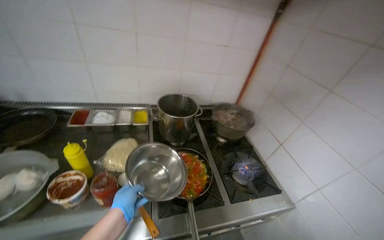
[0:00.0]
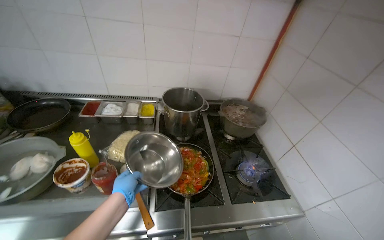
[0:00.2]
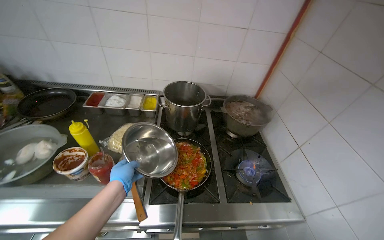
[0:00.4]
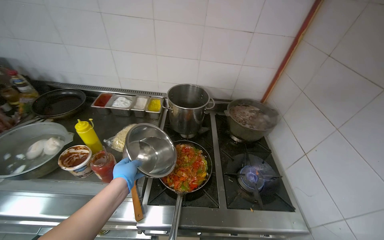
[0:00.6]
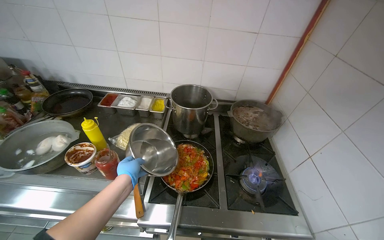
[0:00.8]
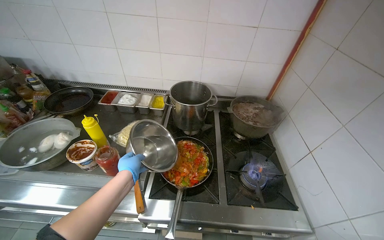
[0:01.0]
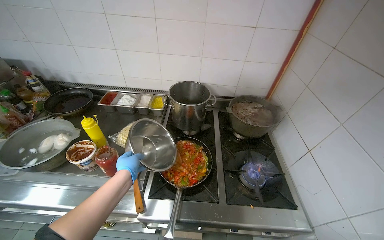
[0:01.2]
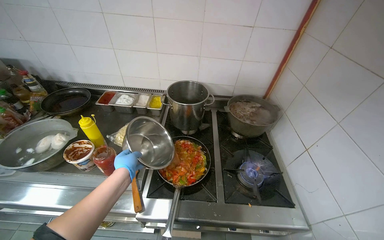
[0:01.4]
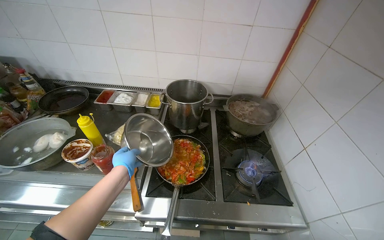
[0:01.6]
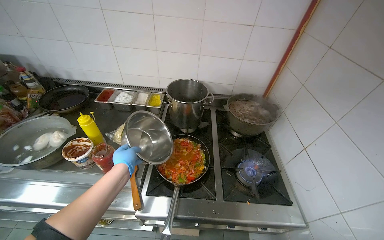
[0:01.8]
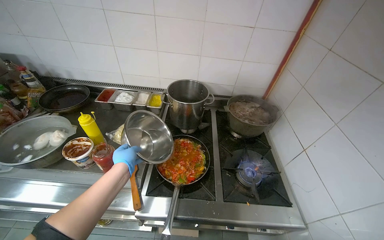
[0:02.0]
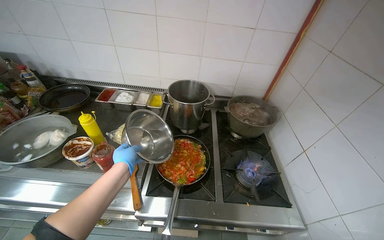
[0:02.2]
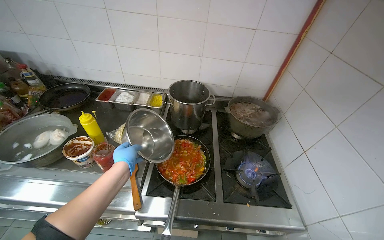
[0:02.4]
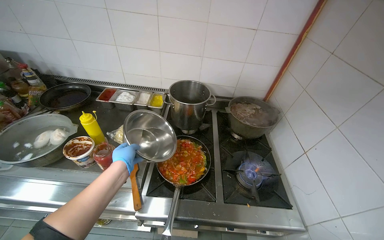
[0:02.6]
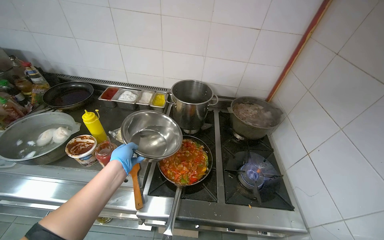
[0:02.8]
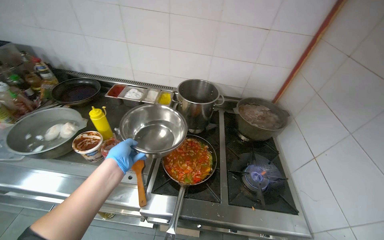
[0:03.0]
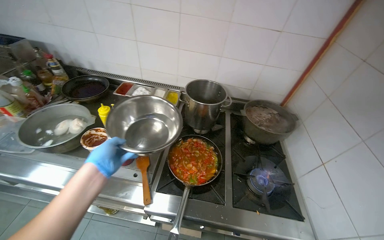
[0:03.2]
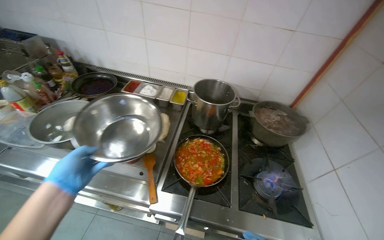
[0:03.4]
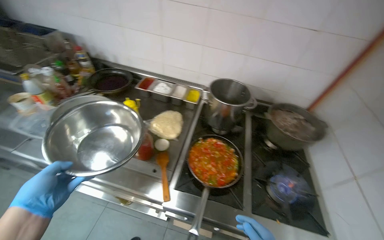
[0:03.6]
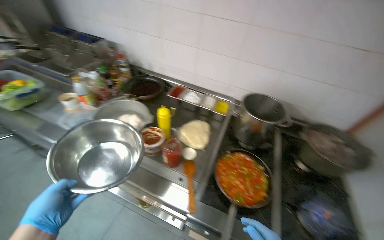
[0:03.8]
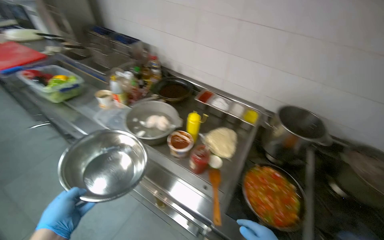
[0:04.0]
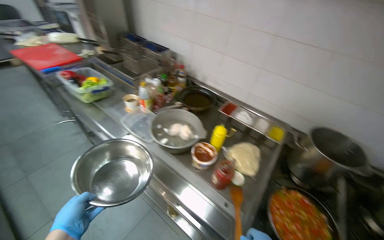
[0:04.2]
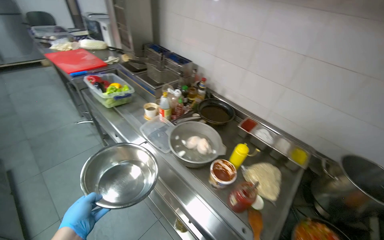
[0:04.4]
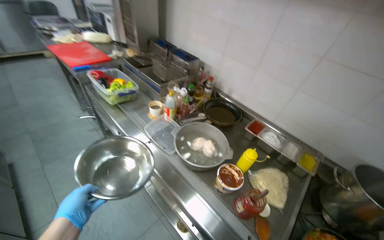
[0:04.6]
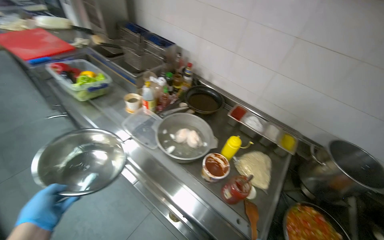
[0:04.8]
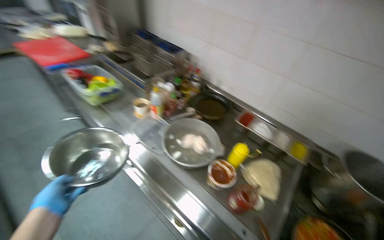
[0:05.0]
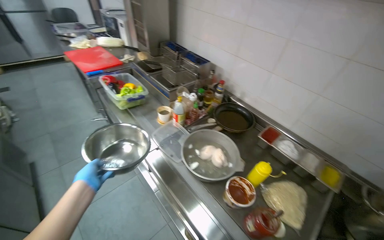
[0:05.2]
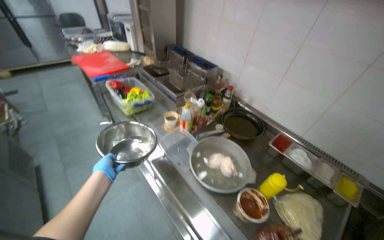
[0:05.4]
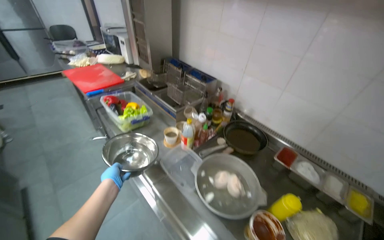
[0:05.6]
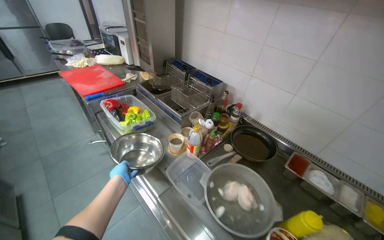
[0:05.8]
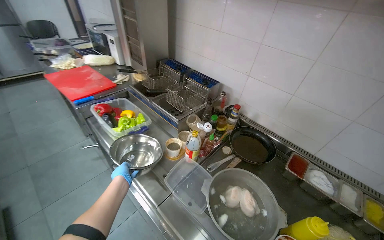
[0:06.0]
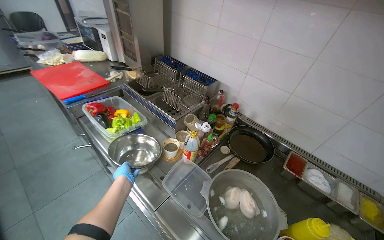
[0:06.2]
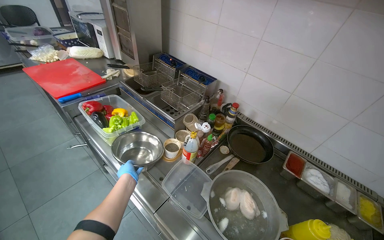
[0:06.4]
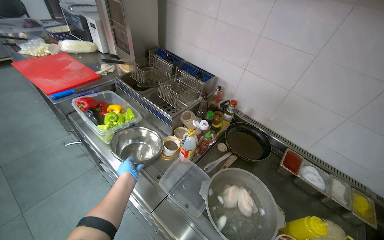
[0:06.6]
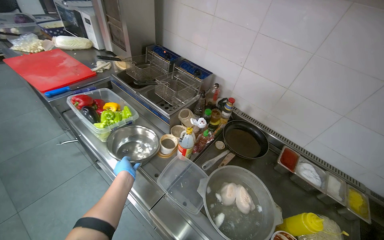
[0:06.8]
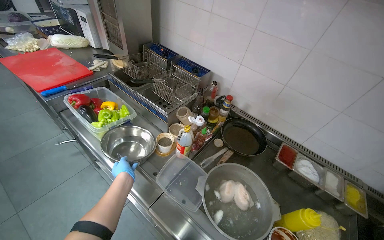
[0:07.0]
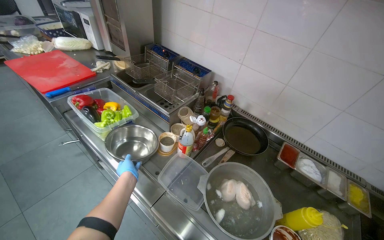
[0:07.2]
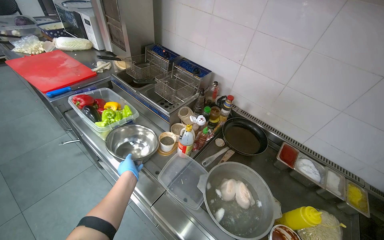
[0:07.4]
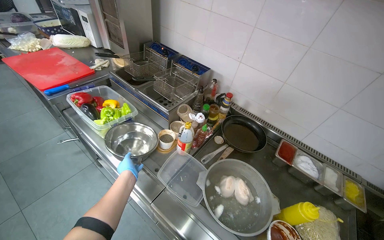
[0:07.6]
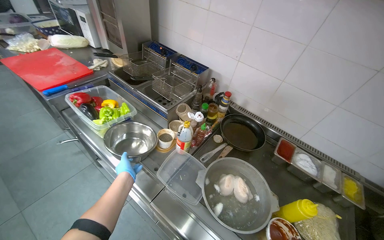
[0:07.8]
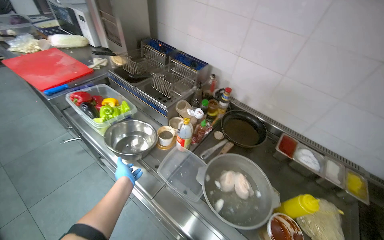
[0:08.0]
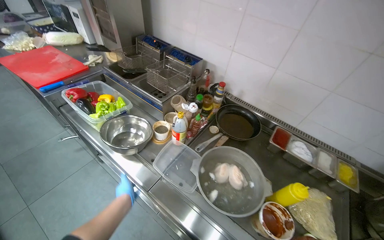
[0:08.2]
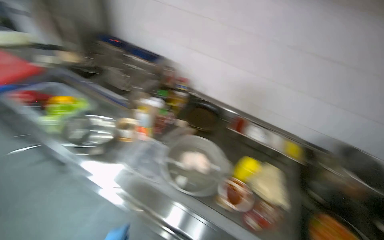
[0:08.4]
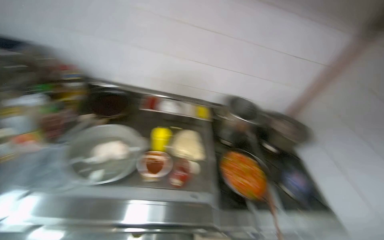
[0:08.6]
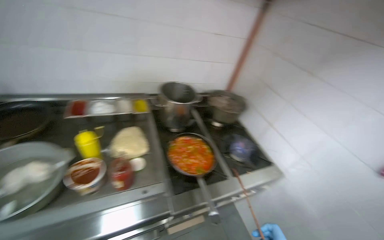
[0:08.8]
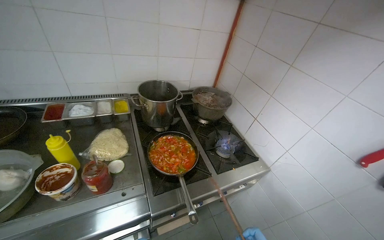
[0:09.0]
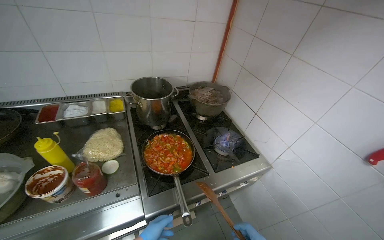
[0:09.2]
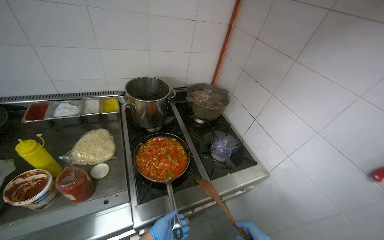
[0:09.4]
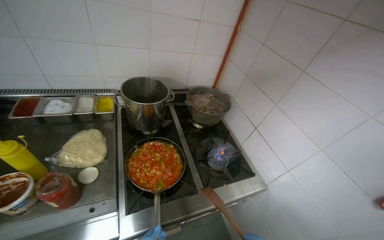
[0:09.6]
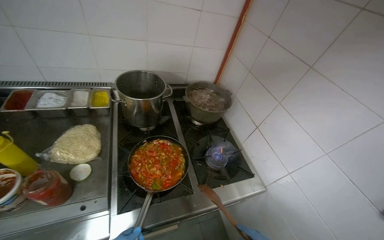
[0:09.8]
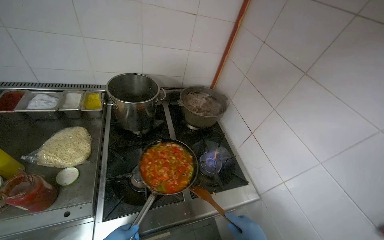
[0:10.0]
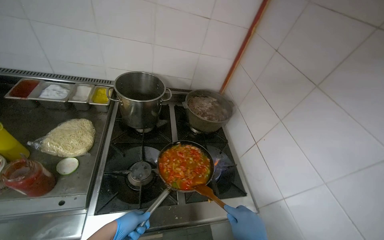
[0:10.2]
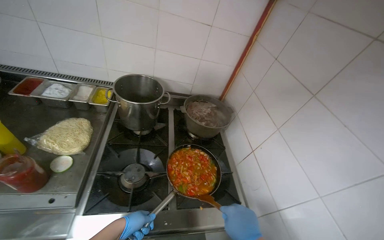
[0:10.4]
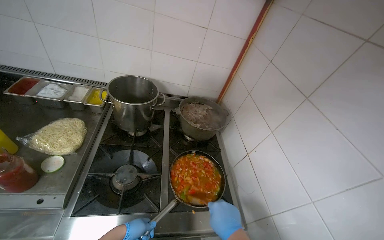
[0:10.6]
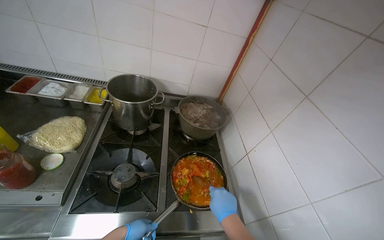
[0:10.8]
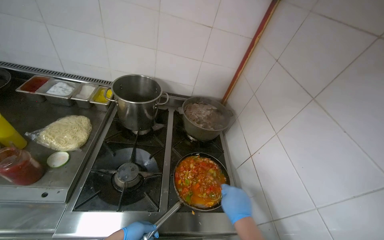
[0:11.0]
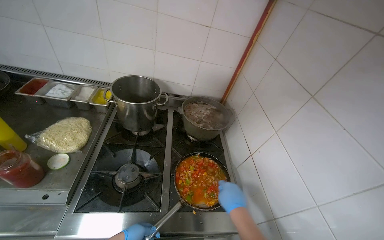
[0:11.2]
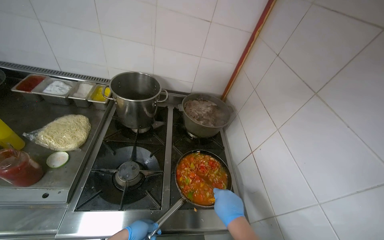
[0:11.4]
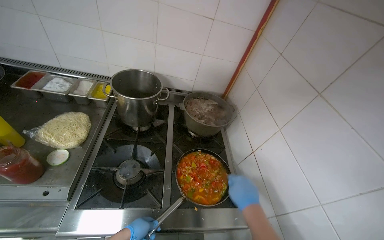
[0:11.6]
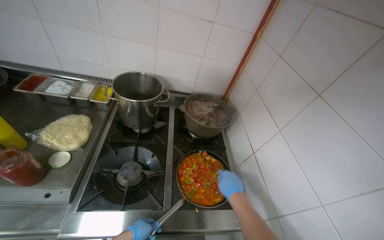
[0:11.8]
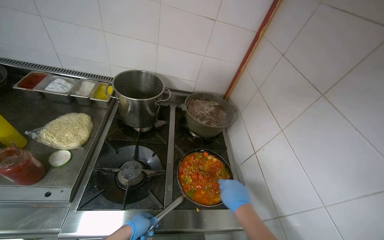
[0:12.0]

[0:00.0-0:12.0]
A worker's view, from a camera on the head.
Job: cooking food.
The whole recording: Adding and stirring vegetables in pan. The worker stirs the vegetables in a pan, tastes them, and adds sauce and seasoning.
0:03.0 to 0:04.4: The camera travels approximately 40 cm. The wearer's head swings approximately 35 degrees to the left.
0:04.4 to 0:06.0: The left hand is displaced farther from the camera by about 40 cm.
0:07.6 to 0:09.0: The head travels about 60 cm. The head turns to the right by roughly 60 degrees.

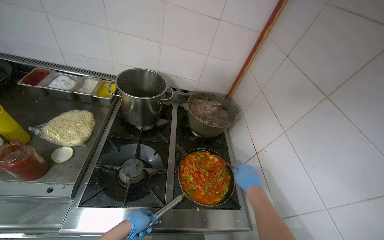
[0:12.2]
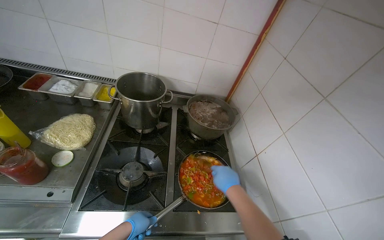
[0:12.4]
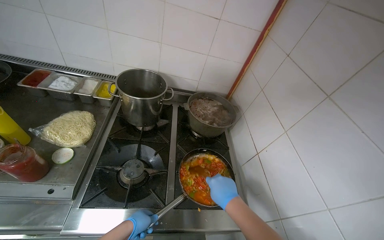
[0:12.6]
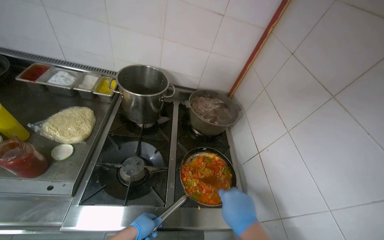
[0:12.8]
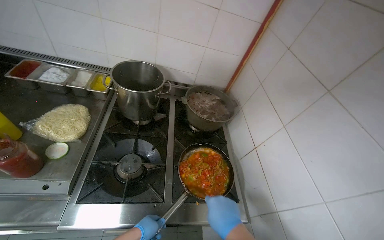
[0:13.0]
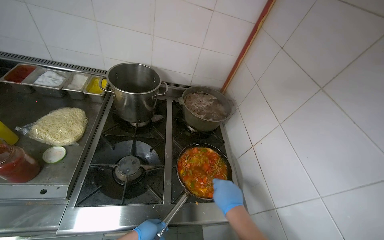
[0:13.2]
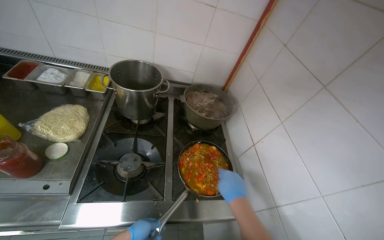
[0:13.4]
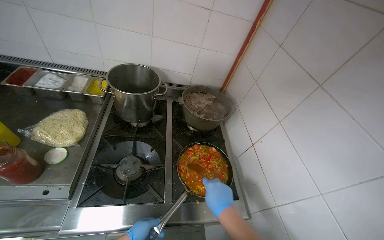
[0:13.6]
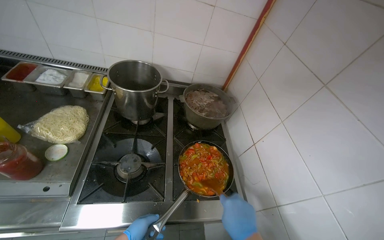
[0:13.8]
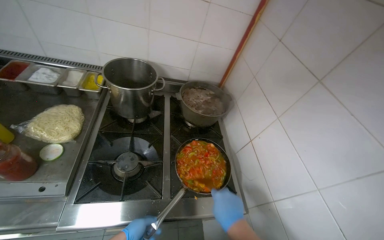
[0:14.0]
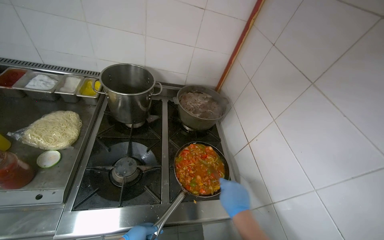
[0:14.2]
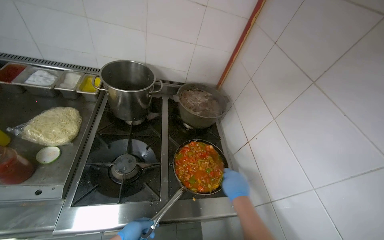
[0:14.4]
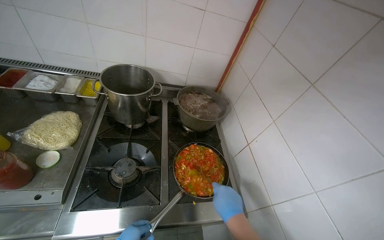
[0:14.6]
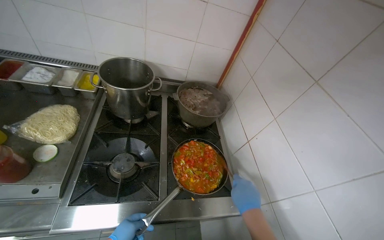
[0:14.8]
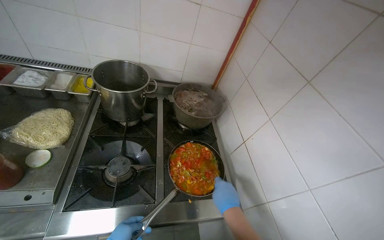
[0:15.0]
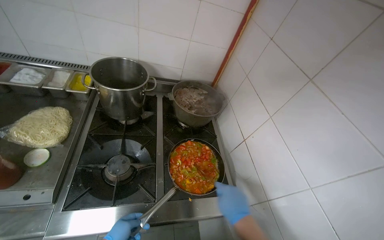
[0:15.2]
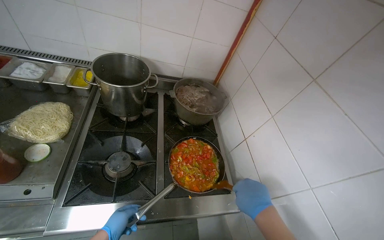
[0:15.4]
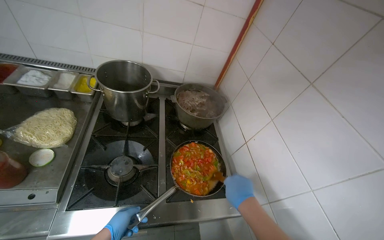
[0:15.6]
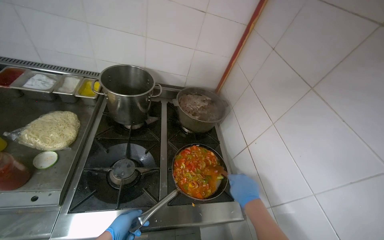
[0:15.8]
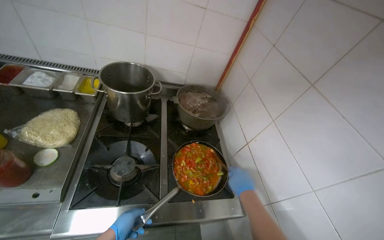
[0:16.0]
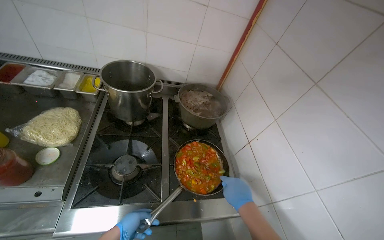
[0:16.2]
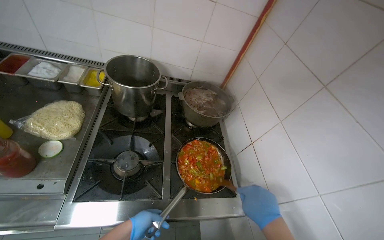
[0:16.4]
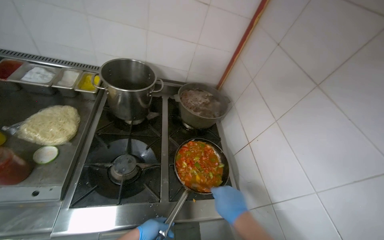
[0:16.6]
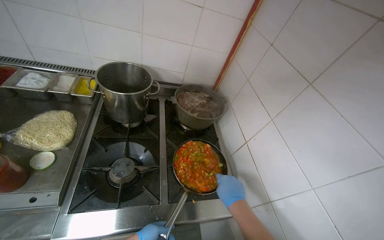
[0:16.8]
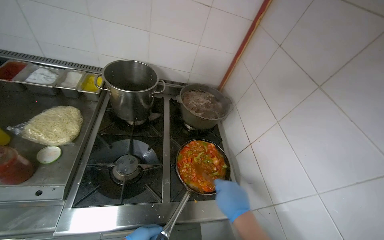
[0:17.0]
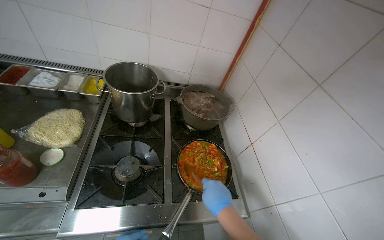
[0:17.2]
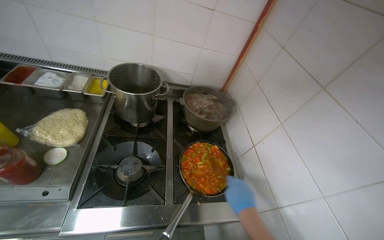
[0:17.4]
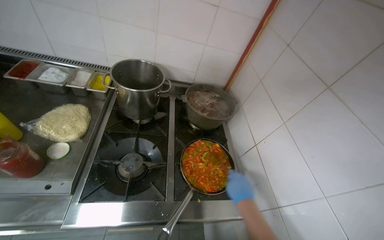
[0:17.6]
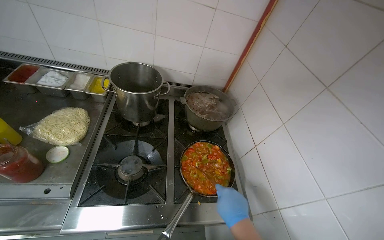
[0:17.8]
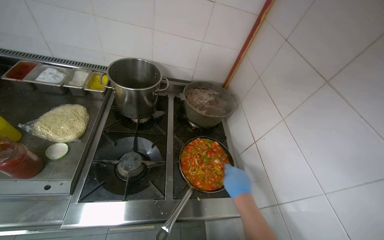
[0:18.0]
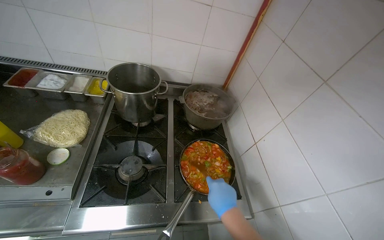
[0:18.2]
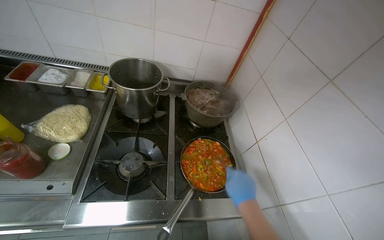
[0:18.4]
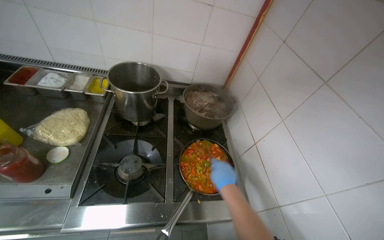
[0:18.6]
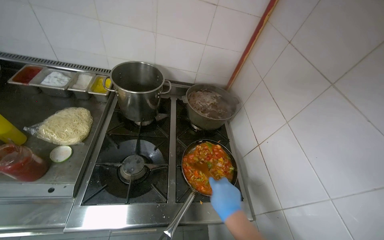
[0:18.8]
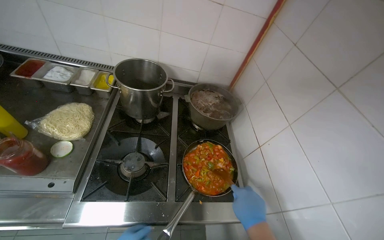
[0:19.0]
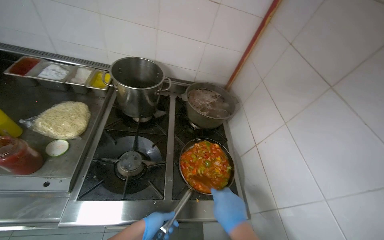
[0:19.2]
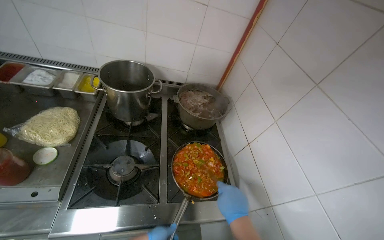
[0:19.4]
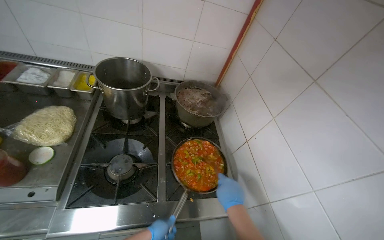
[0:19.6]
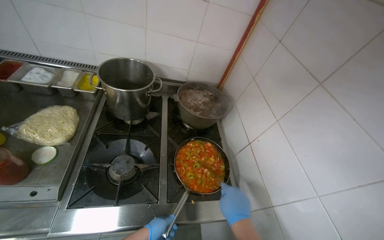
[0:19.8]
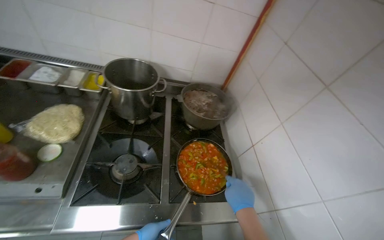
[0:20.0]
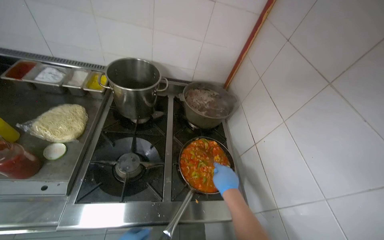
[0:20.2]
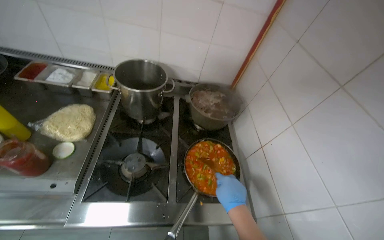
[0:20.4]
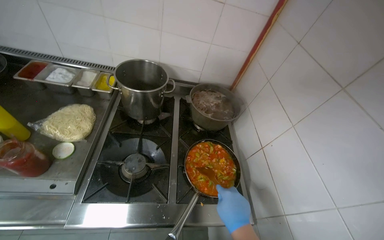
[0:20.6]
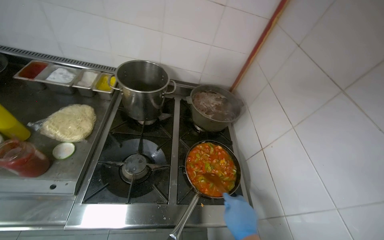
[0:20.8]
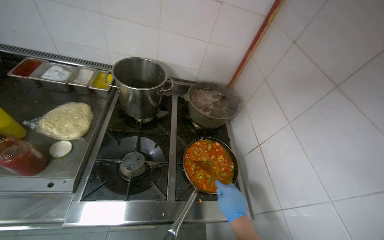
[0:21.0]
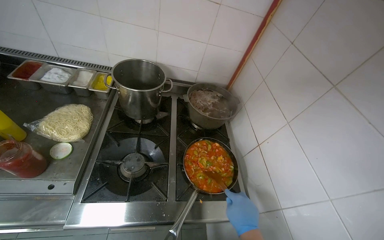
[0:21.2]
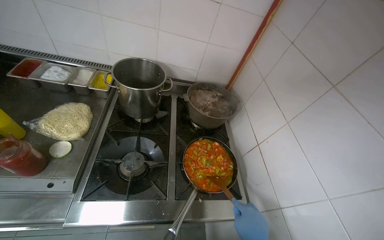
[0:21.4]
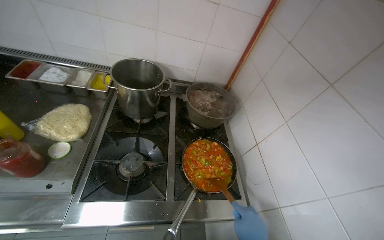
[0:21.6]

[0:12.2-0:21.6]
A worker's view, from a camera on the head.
Job: cooking food.
The whole recording: Adding and stirring vegetables in pan. The worker stirs the vegetables in a pan, tastes them, and adds sauce and seasoning.
0:12.2 to 0:13.8: The right hand swings nearer and farther, approximately 10 cm each way, with 2 reversals.
0:15.4 to 0:17.0: The right hand goes nearer and farther, about 10 cm each way, reversing 2 times.
